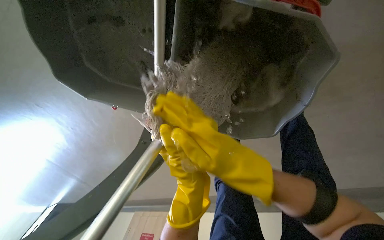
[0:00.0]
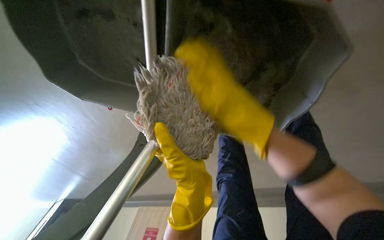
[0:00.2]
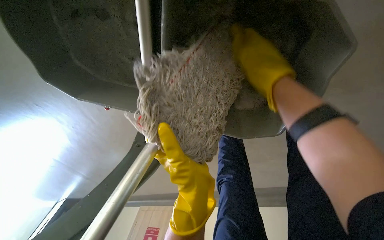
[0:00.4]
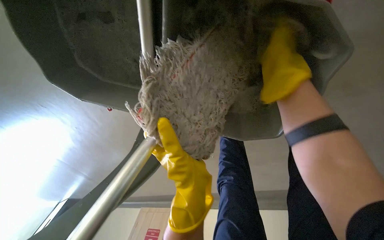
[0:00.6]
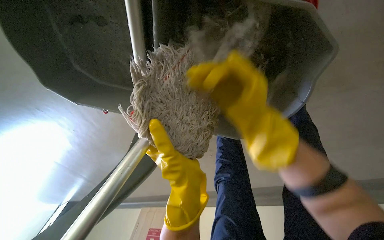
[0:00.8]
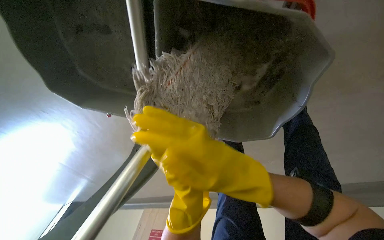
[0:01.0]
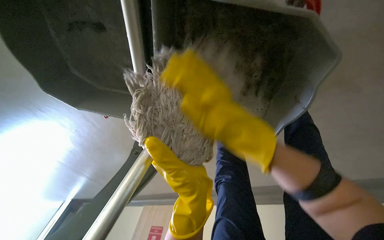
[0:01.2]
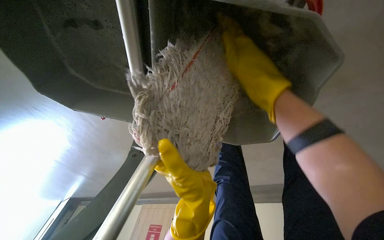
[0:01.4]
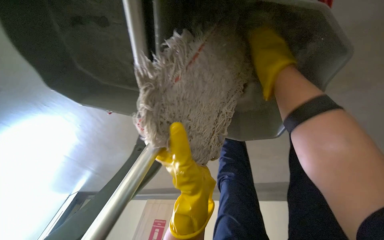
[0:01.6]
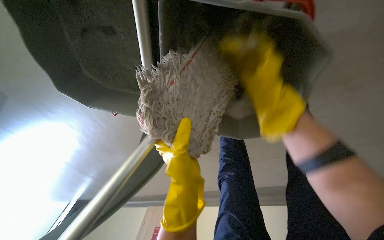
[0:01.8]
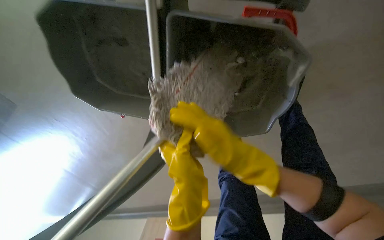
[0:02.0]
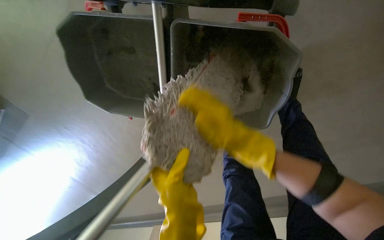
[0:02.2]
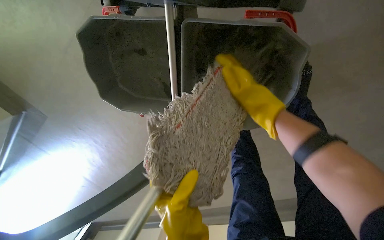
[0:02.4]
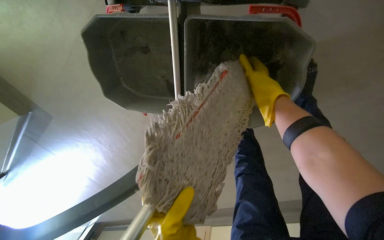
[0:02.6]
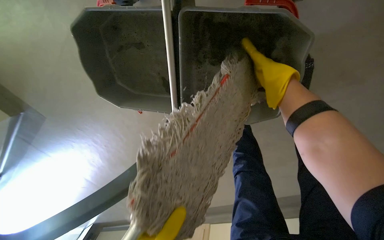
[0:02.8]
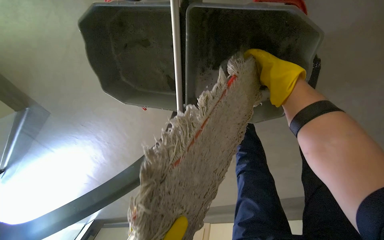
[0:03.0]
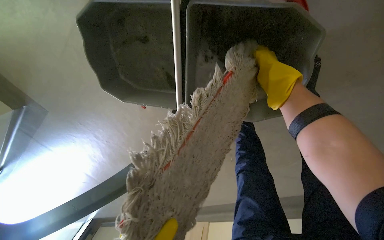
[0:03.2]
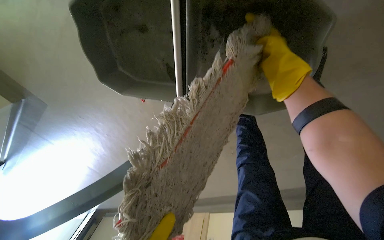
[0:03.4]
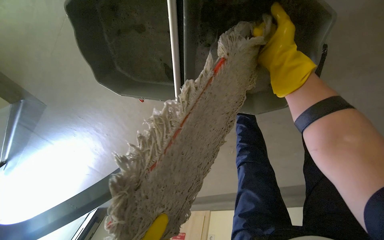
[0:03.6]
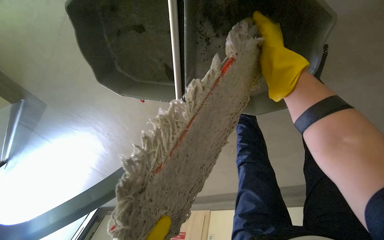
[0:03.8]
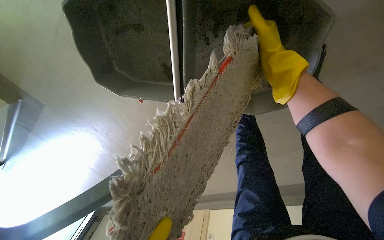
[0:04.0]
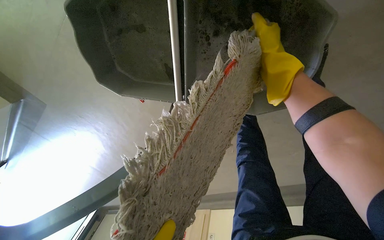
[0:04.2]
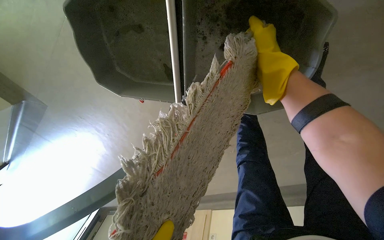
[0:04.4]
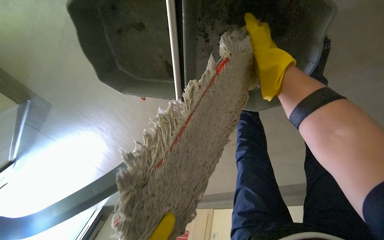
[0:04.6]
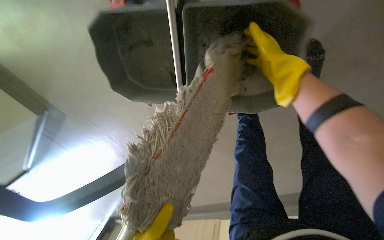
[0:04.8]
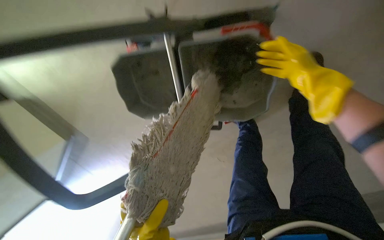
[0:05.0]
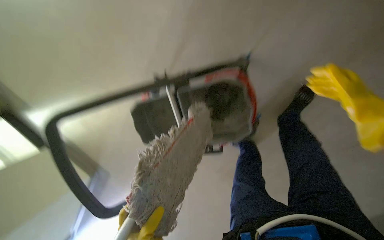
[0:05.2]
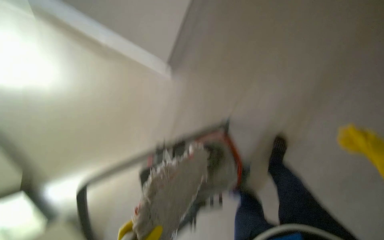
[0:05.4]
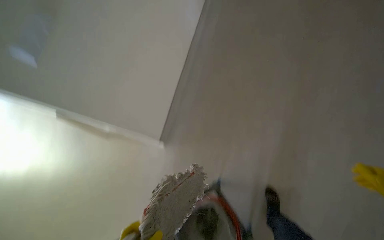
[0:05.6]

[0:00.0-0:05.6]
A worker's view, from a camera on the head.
Job: preparing cleaning supplies.
The whole recording: Cleaning and preparing mop. The worker cleans and wrings the mop in the cleaning cart bucket.
0:00.0 to 0:01.4: The right hand goes up and down the picture, about 20 cm each way, reversing 2 times.
0:01.4 to 0:02.8: The right hand travels down the picture and back again, approximately 15 cm each way.
0:02.8 to 0:04.2: The right hand travels nearer to the camera and back again, roughly 5 cm each way.
0:04.2 to 0:05.6: The wearer moves about 60 cm. The camera is aimed roughly 15 degrees further to the left. The camera pitches upward, by about 45 degrees.

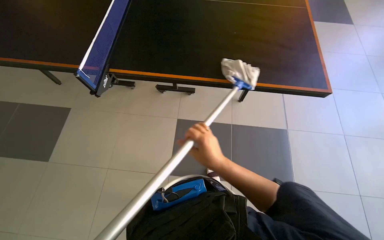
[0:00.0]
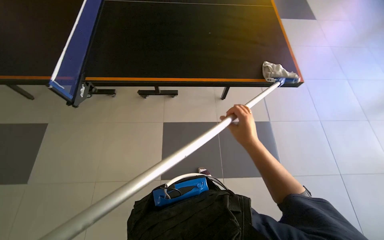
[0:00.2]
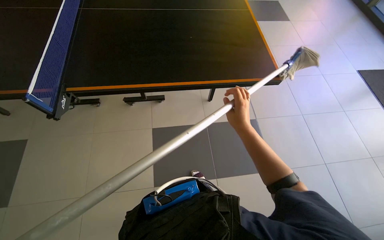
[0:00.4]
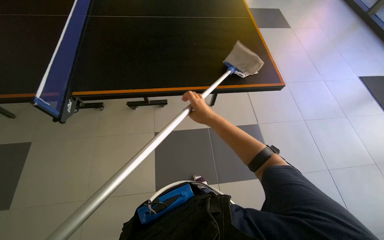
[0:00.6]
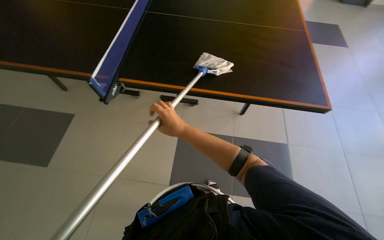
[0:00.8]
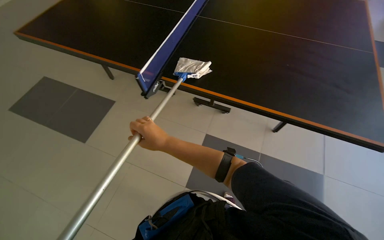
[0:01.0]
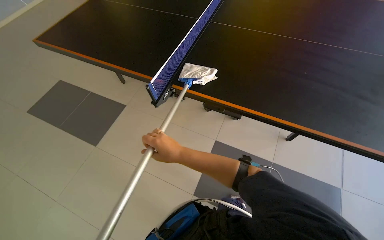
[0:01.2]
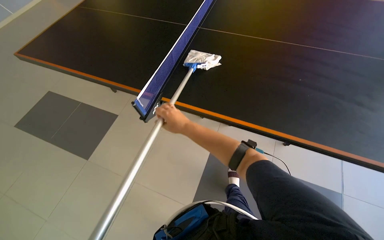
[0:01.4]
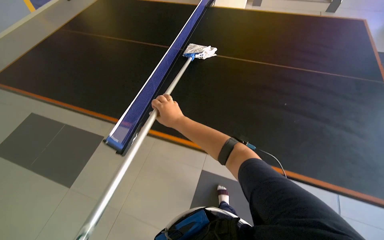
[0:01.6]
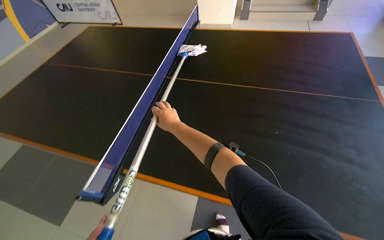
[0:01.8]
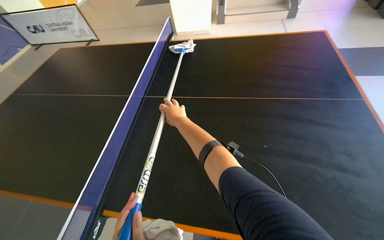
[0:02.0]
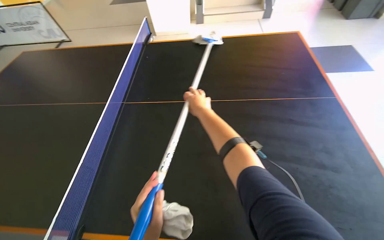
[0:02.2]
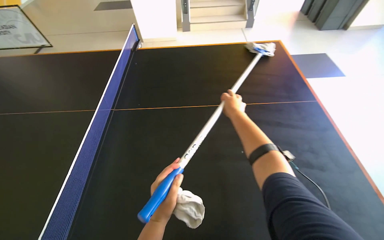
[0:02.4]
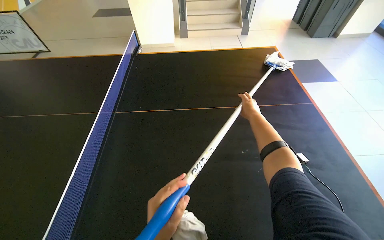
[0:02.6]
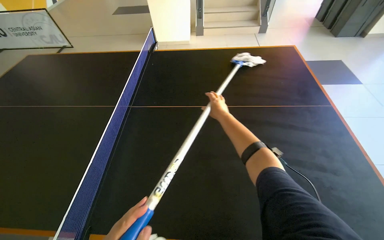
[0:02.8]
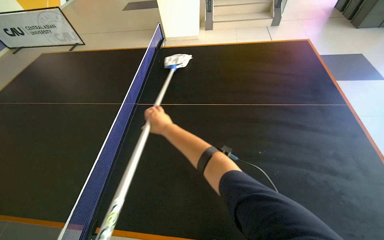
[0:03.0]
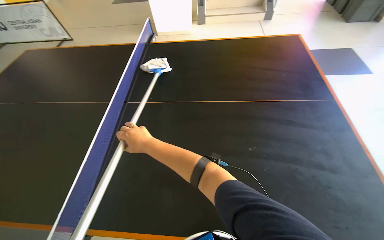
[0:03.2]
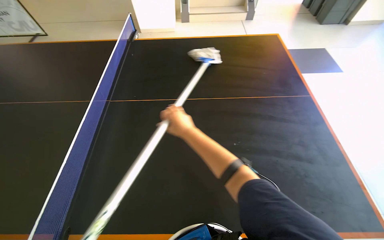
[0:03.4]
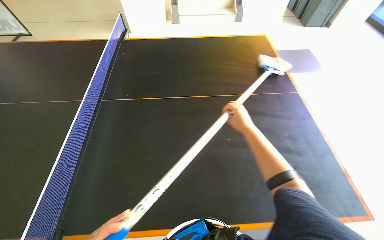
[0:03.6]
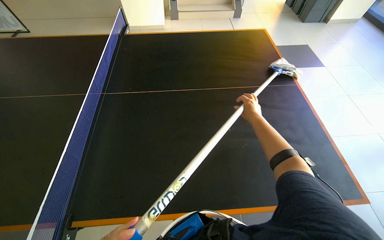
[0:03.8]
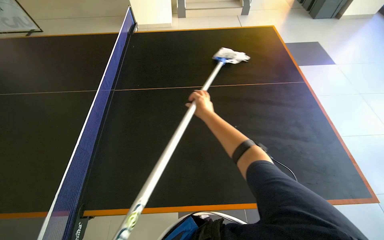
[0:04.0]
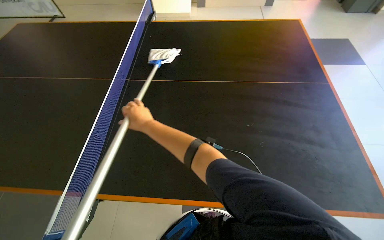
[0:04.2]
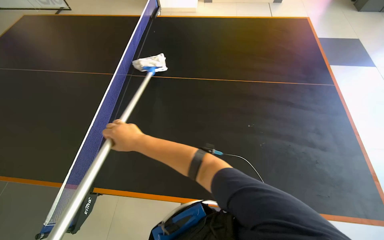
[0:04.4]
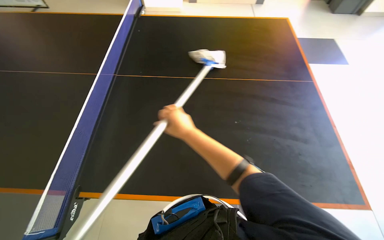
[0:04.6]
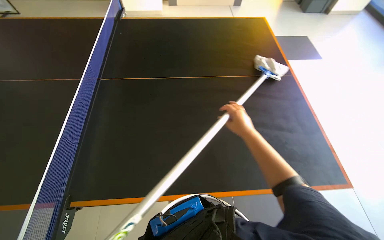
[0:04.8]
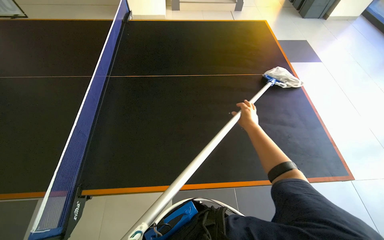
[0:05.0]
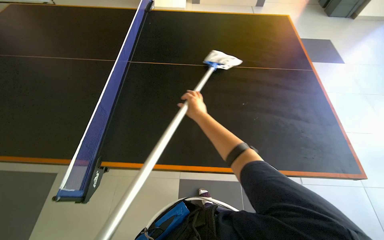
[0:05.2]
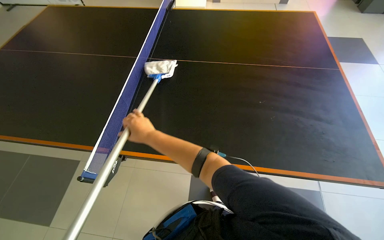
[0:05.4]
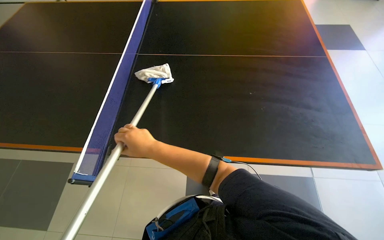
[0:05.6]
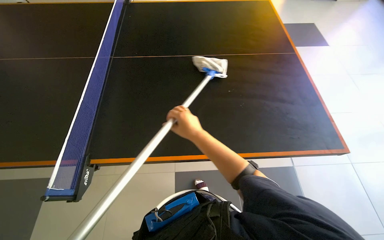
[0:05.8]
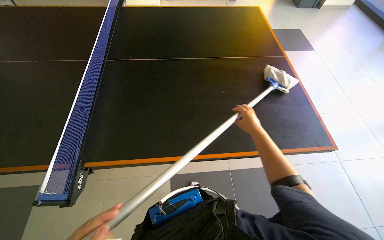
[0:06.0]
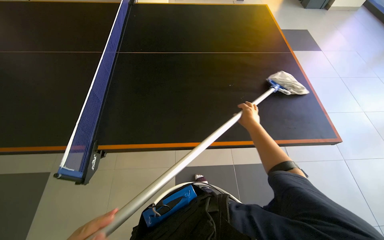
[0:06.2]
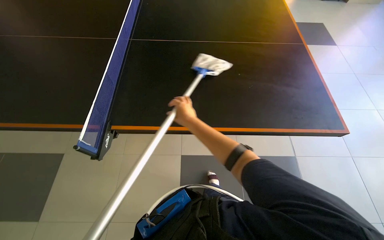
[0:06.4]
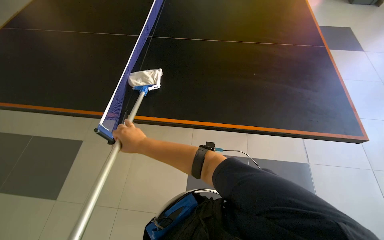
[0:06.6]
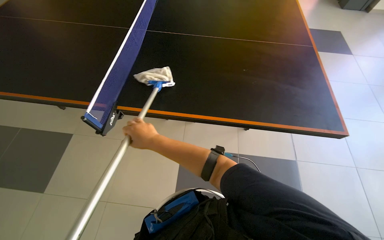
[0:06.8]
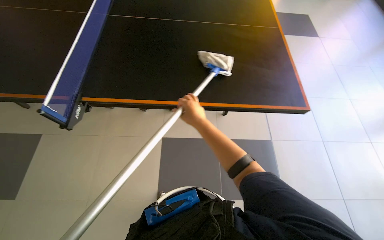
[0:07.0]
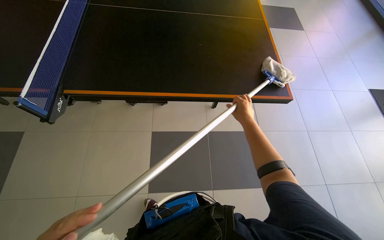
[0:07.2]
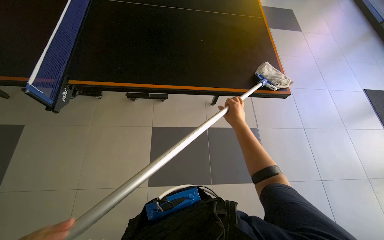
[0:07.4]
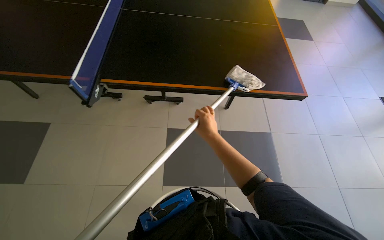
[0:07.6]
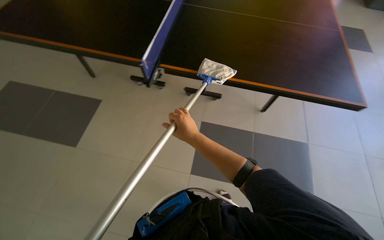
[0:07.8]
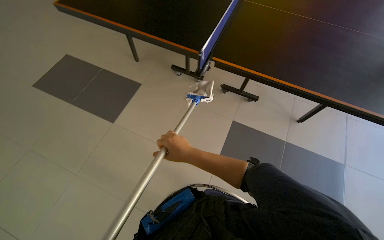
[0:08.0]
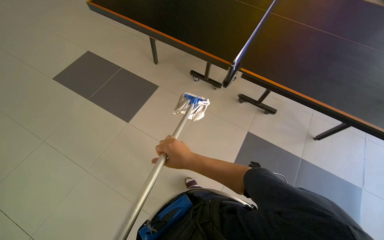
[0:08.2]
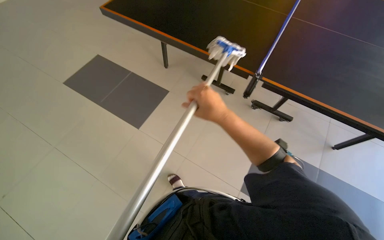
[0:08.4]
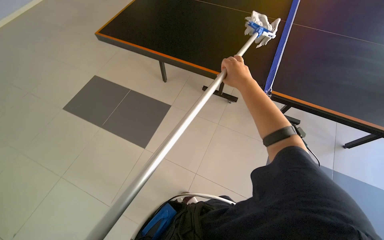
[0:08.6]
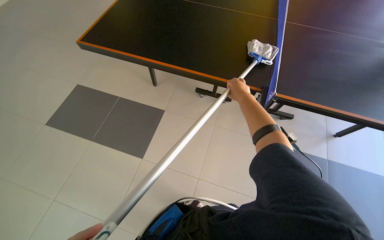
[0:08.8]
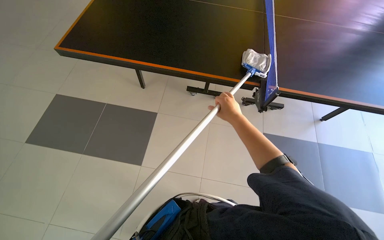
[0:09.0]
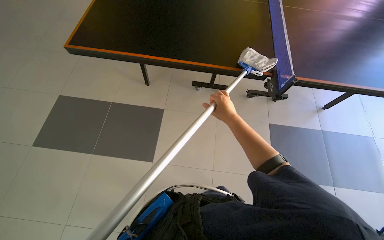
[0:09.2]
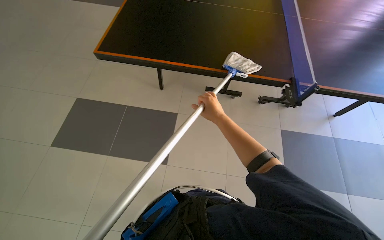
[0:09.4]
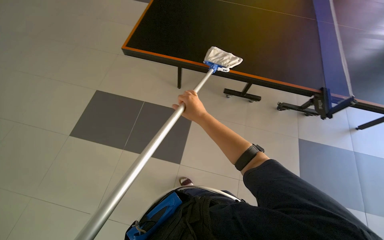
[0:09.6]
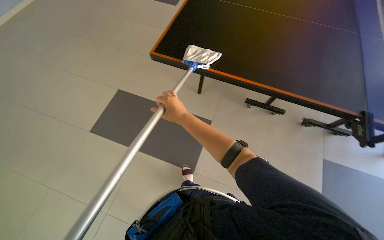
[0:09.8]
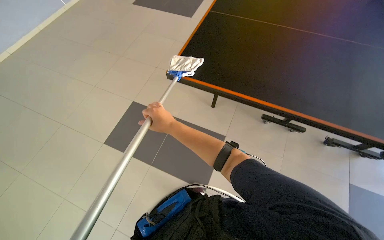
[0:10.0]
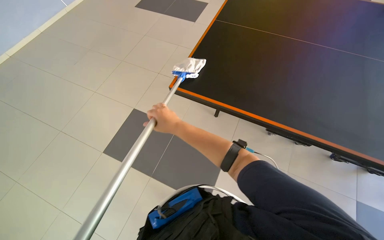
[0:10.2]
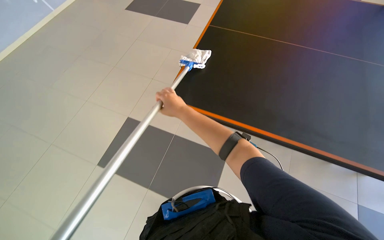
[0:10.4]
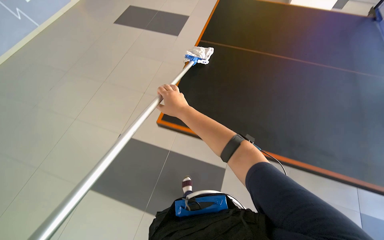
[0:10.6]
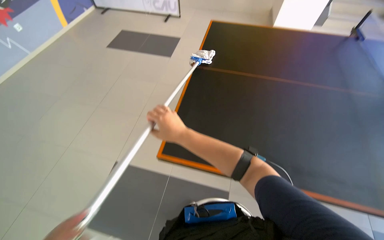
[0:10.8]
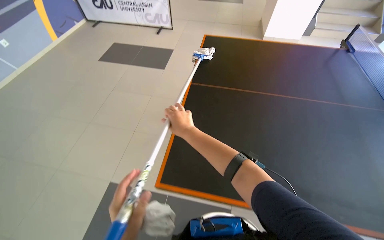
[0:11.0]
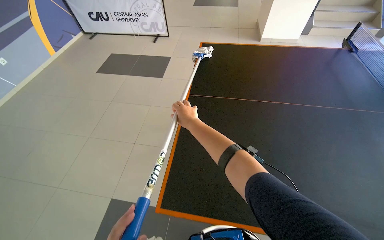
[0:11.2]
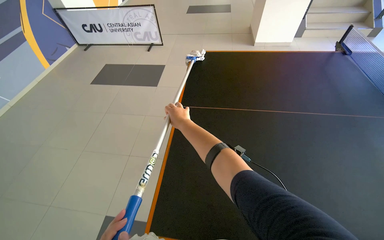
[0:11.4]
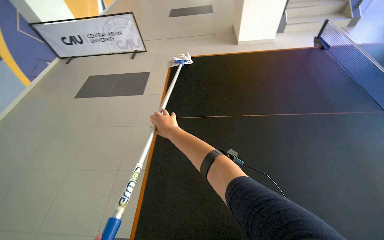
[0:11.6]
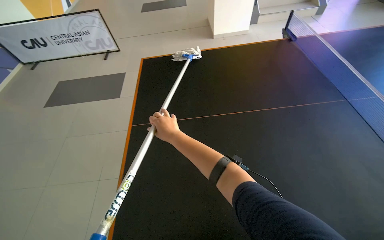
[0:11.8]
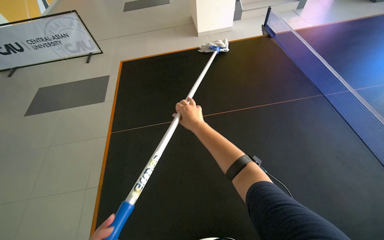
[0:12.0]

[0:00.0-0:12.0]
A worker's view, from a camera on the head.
Job: wiping surfaces.
The whole recording: Cleaning ping-pong table. The worker cleans the surface of a ping-pong table using a long-handled mop.
0:00.0 to 0:01.6: The view tips upward by some 15 degrees. The right hand is displaced to the left and up the picture by roughly 30 cm.
0:03.0 to 0:04.4: The right hand shifts some 10 cm nearer to the camera, and travels to the right and back again, roughly 50 cm each way.
0:04.4 to 0:06.0: The right hand goes left and right, about 40 cm each way, reversing 2 times.
0:07.6 to 0:09.0: The head travels roughly 90 cm.
0:09.0 to 0:10.4: The camera is carried to the left, some 70 cm.

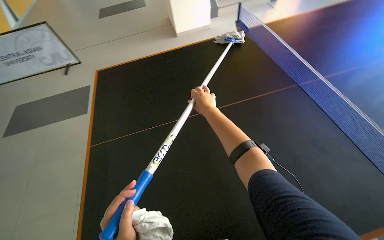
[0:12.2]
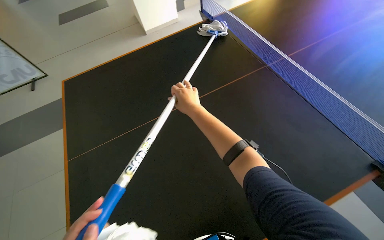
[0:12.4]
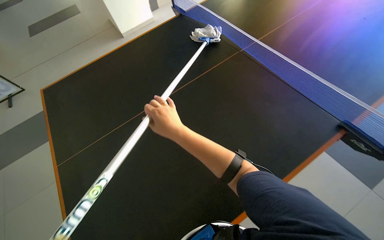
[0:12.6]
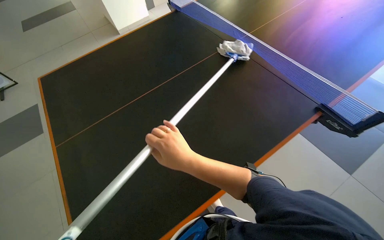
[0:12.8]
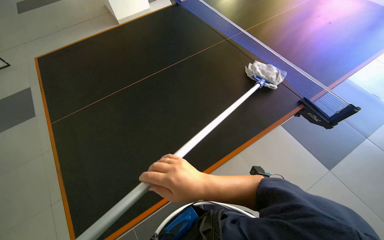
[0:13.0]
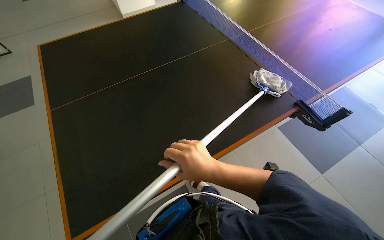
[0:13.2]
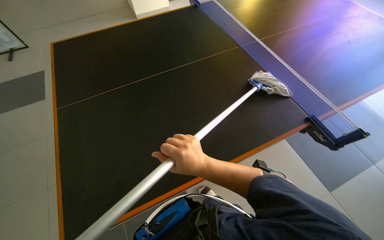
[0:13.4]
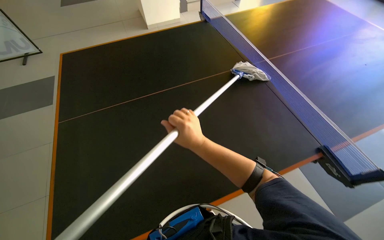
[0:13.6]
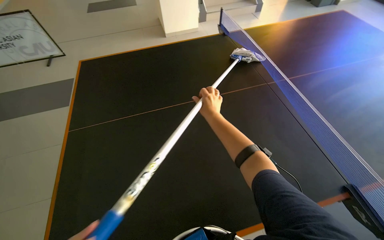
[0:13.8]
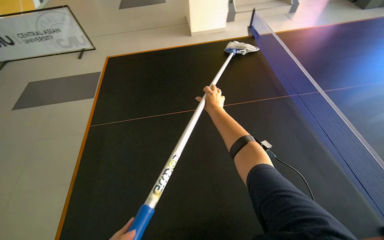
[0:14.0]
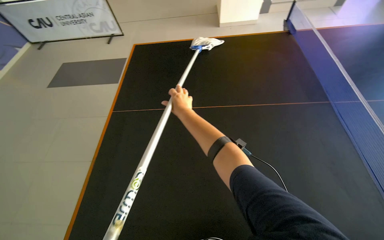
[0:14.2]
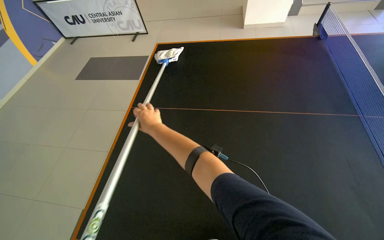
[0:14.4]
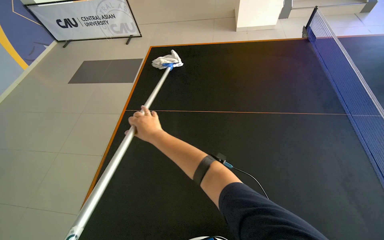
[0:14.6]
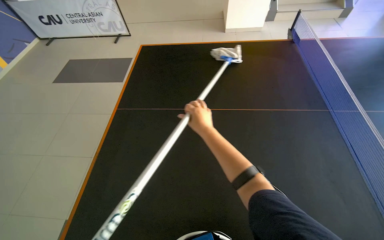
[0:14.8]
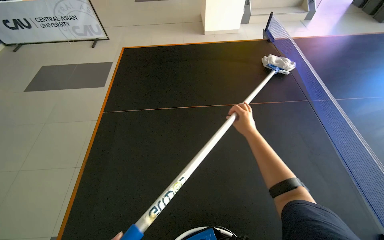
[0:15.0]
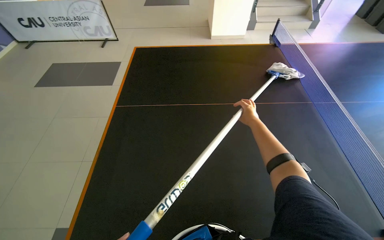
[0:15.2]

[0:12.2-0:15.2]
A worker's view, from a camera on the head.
Job: wiping surfaces.
The whole recording: Cleaning ping-pong table. The worker cleans the surface of a ping-pong table using a long-handled mop.
0:12.2 to 0:13.8: The right hand goes down the picture and returns, about 50 cm each way.
